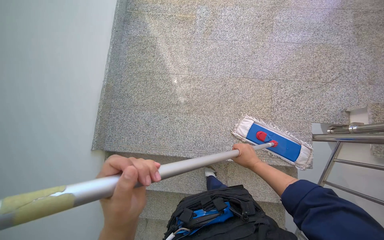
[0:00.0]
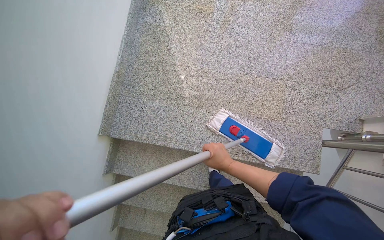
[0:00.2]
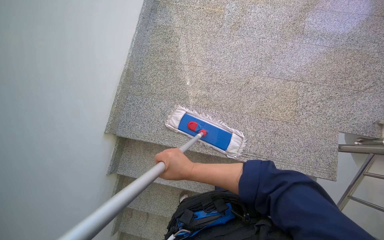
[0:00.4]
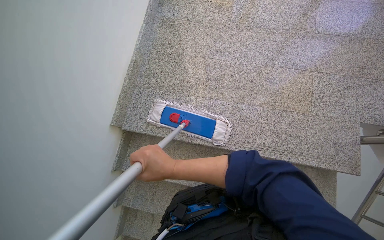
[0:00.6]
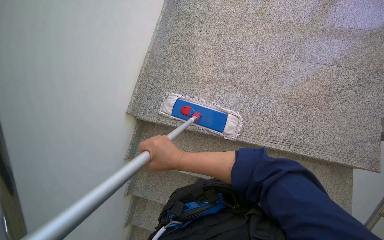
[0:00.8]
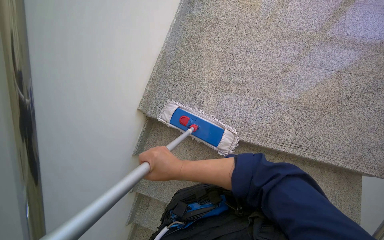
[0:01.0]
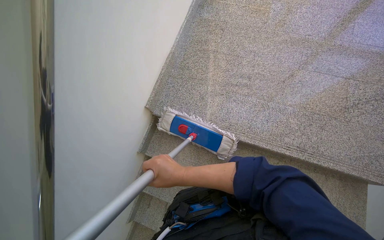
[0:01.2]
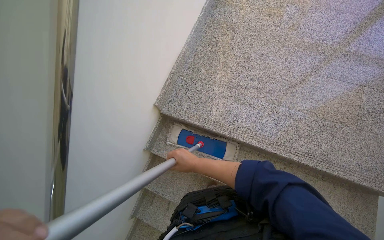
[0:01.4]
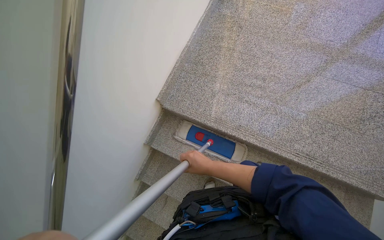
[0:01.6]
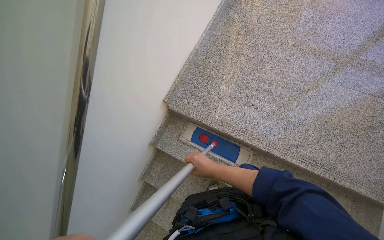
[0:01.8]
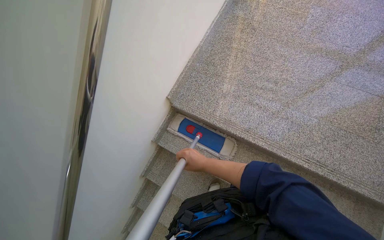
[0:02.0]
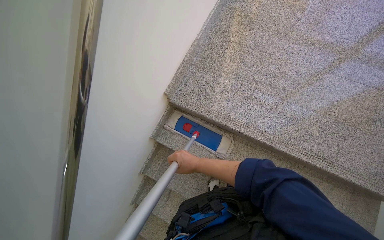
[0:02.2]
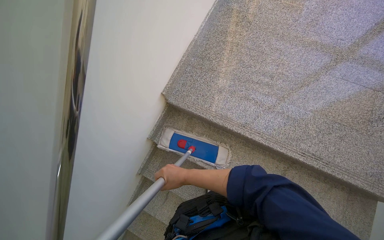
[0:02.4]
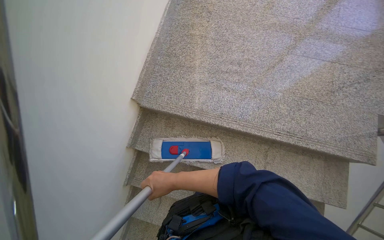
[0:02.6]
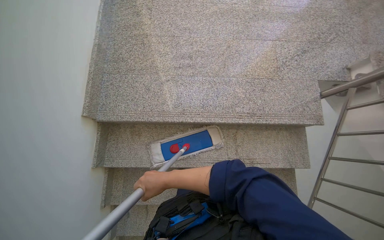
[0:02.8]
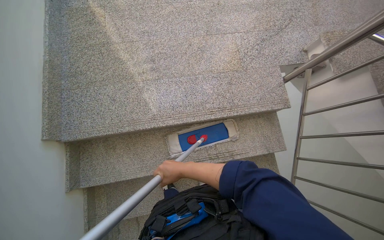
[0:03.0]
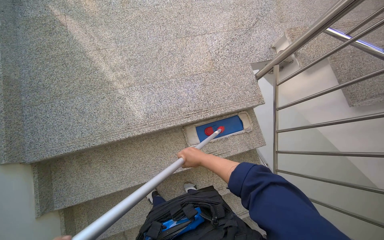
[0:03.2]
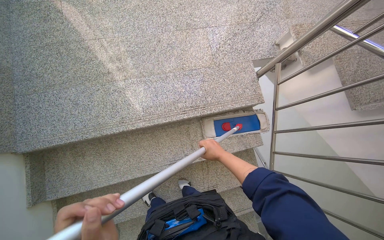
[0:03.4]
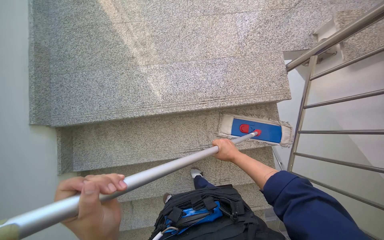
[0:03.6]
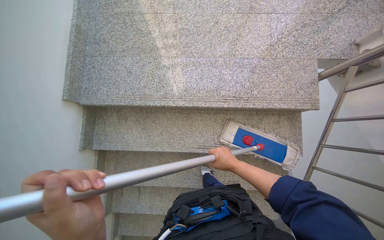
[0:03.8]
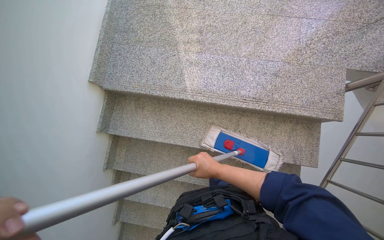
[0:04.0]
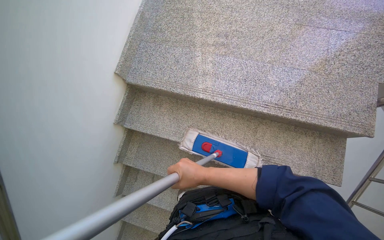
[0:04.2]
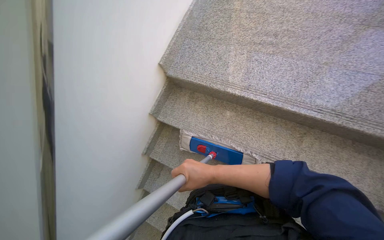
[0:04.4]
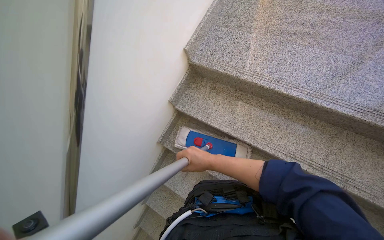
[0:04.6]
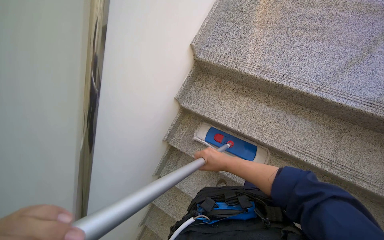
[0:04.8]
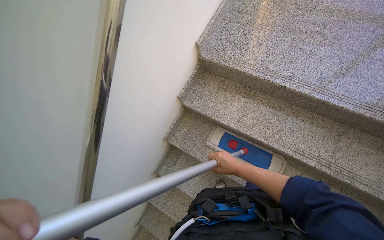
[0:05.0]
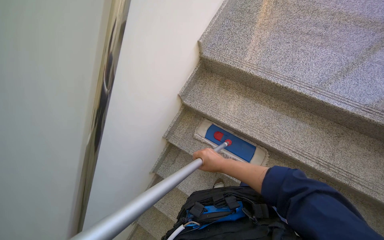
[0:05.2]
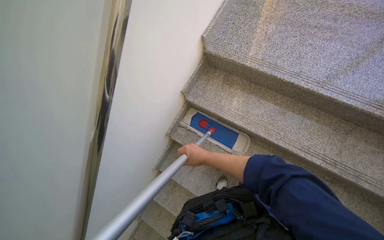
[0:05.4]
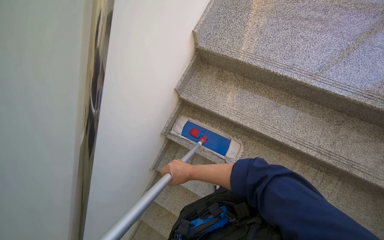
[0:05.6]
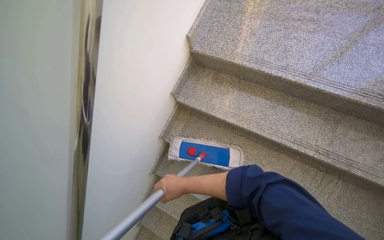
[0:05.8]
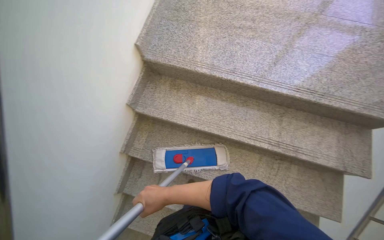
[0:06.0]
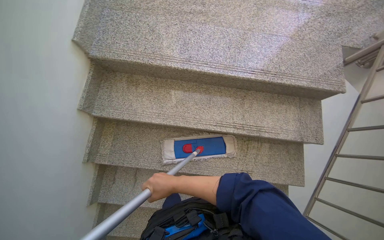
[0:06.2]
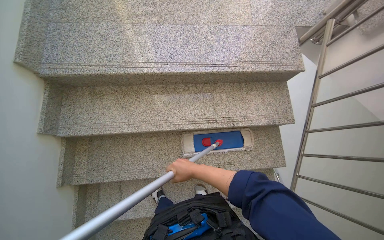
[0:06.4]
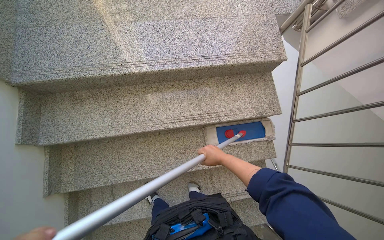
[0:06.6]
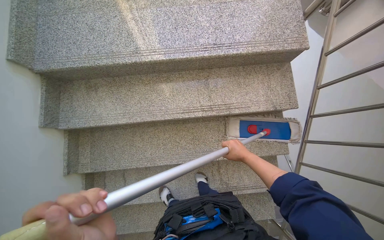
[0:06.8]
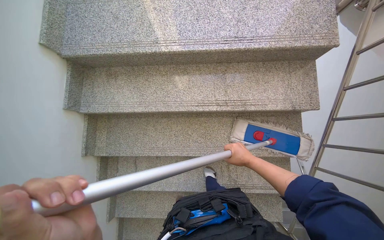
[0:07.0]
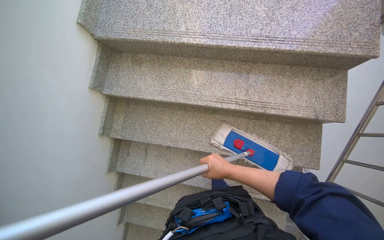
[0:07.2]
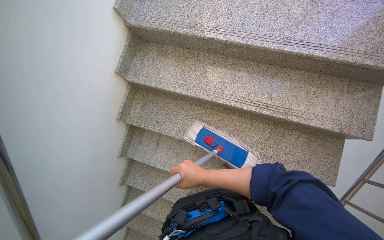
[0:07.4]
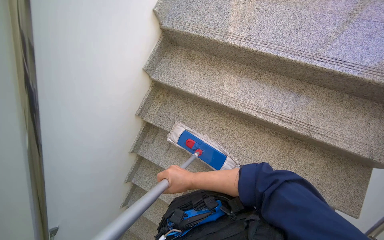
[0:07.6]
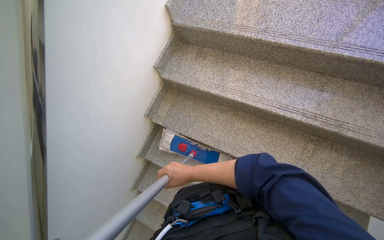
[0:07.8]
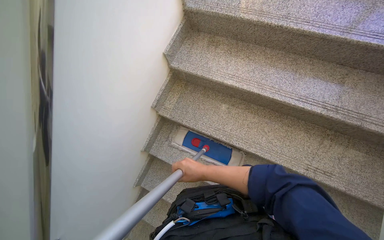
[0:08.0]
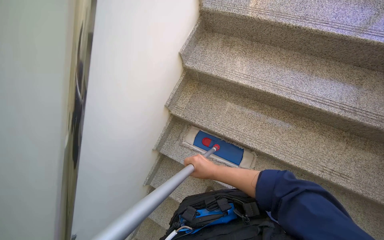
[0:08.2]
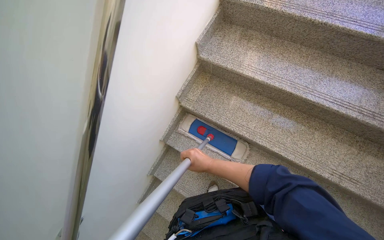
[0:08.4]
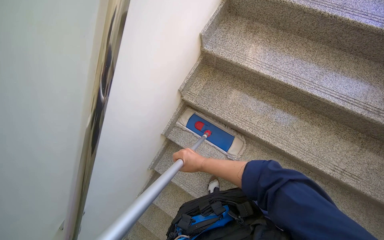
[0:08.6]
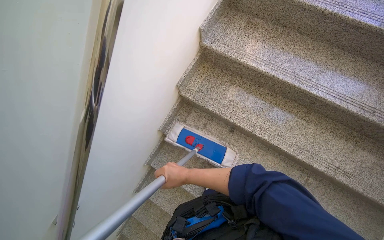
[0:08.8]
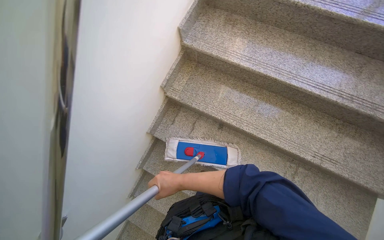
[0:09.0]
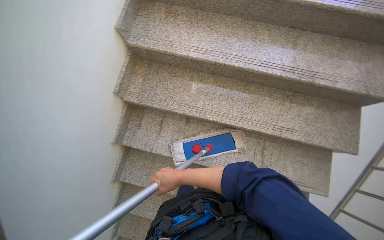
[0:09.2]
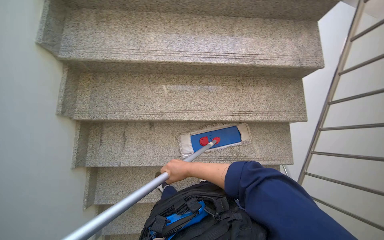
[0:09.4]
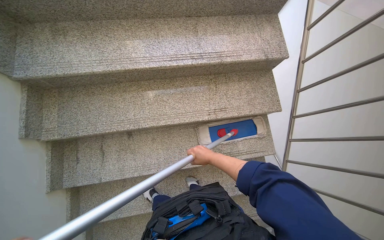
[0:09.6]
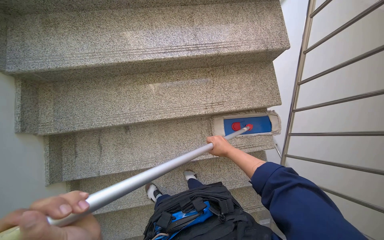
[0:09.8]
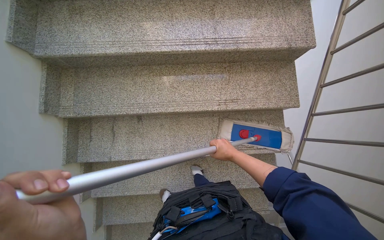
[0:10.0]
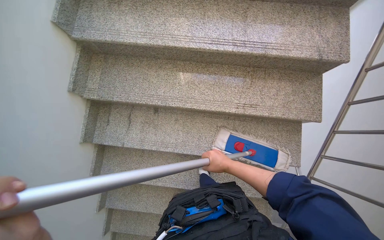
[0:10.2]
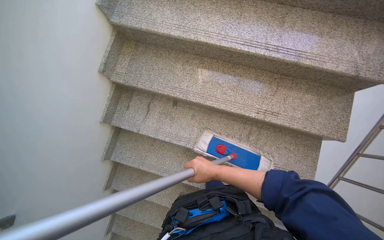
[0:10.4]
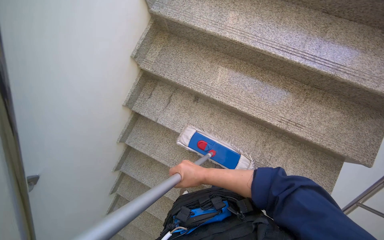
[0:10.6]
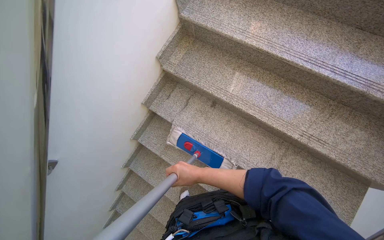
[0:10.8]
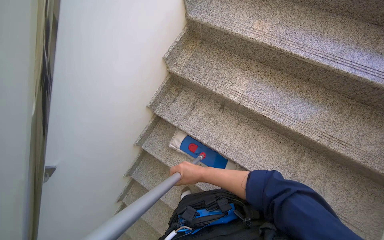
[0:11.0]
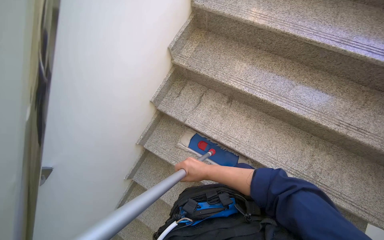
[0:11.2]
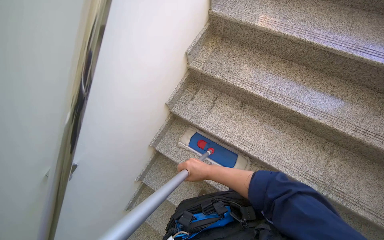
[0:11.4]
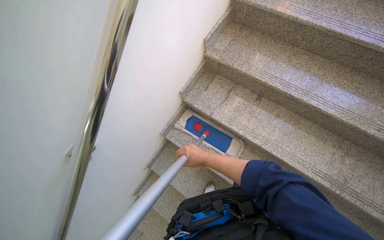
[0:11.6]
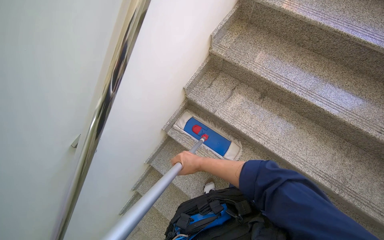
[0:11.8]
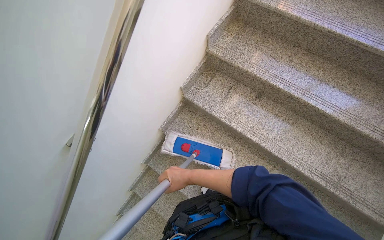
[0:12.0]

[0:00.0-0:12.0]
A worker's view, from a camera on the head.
Job: mopping floor.
The whole recording: Mopping stairwell floor. The worker mops the floor of the stairwell, including the landing and stairs.
0:00.0 to 0:01.6: The camera is carried some 40 cm.
0:01.6 to 0:03.0: The wearer's head swings about 35 degrees to the right.
0:03.0 to 0:04.4: The head turns to the left by roughly 35 degrees.
0:04.4 to 0:06.0: The right hand goes about 30 cm to the left, farther from the camera and down the picture.
0:07.6 to 0:09.0: The right hand travels farther from the camera by roughly 20 cm.
0:10.4 to 0:12.0: The head travels roughly 50 cm.

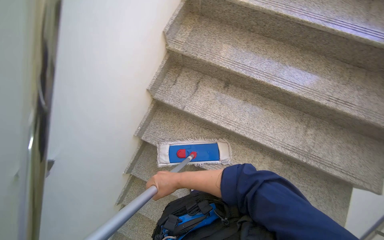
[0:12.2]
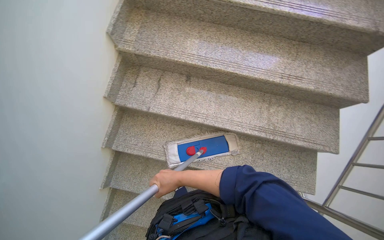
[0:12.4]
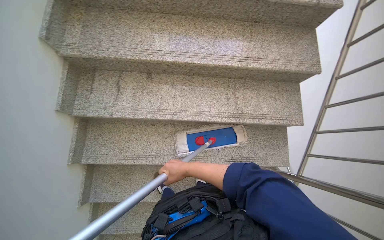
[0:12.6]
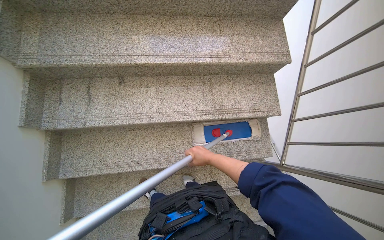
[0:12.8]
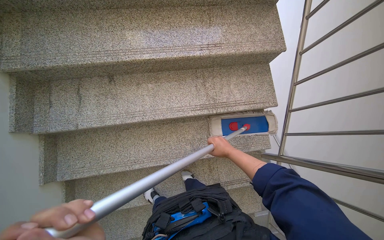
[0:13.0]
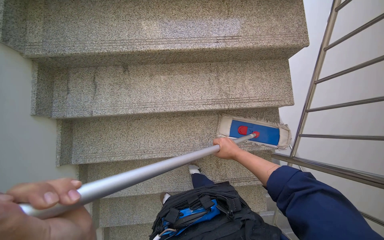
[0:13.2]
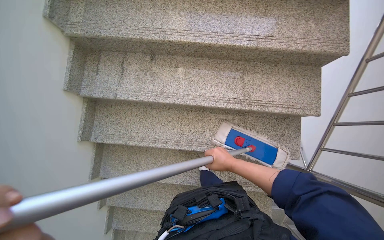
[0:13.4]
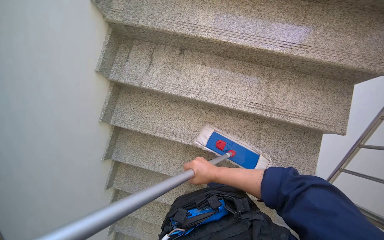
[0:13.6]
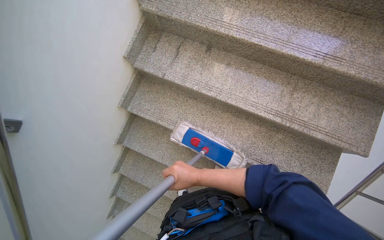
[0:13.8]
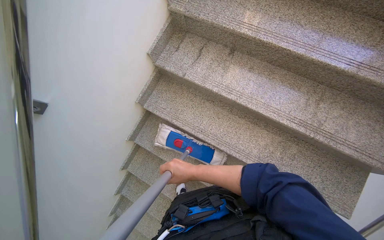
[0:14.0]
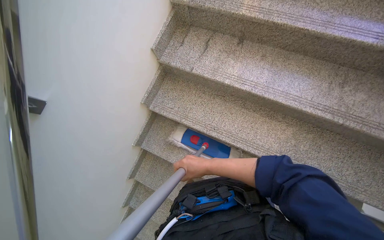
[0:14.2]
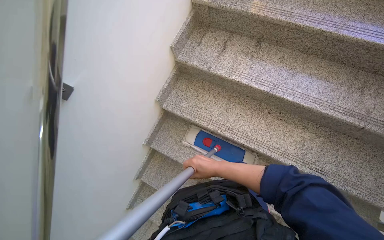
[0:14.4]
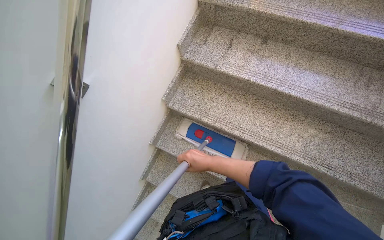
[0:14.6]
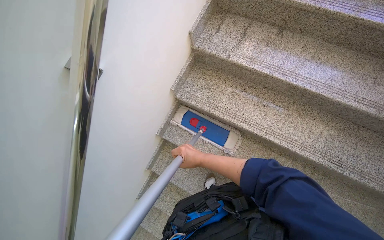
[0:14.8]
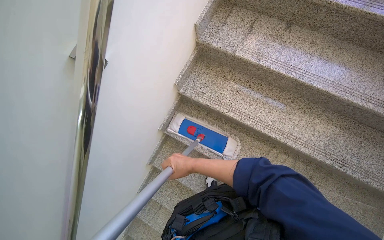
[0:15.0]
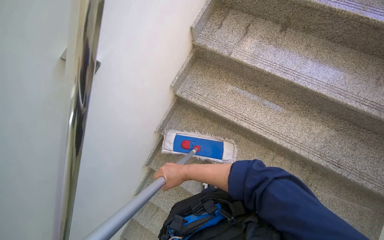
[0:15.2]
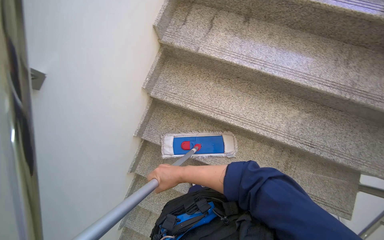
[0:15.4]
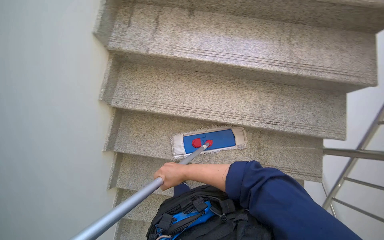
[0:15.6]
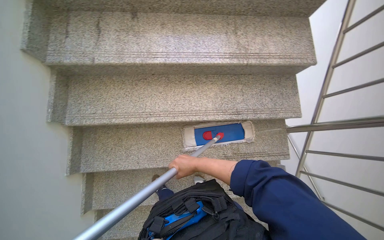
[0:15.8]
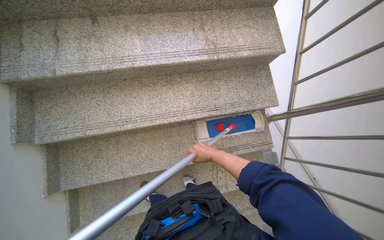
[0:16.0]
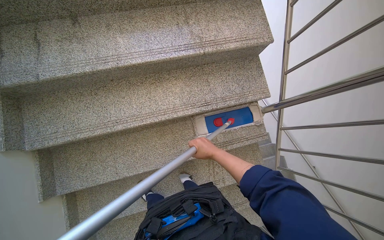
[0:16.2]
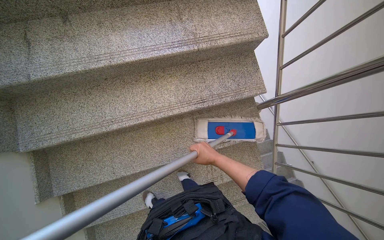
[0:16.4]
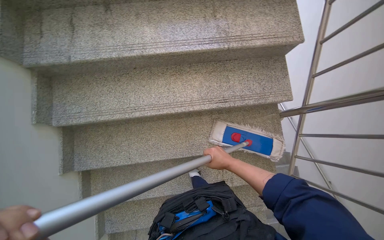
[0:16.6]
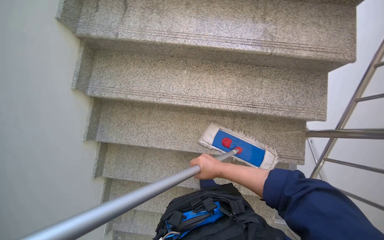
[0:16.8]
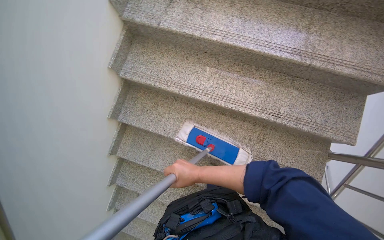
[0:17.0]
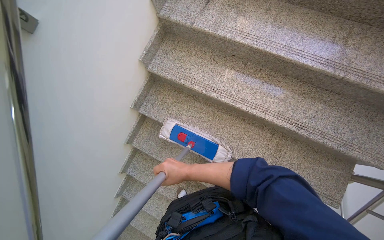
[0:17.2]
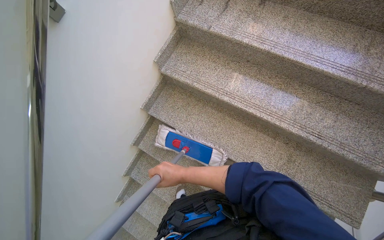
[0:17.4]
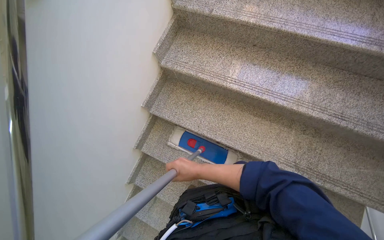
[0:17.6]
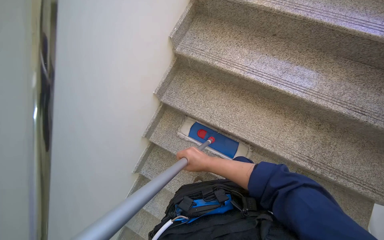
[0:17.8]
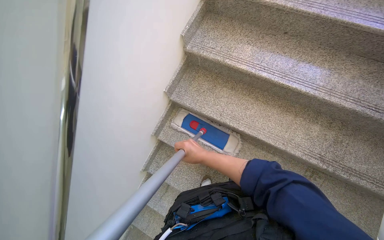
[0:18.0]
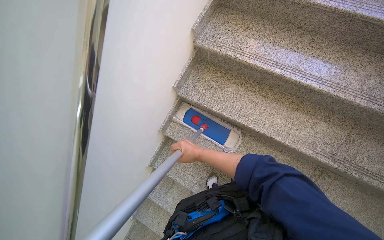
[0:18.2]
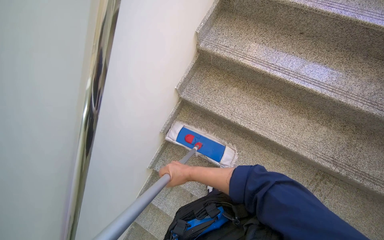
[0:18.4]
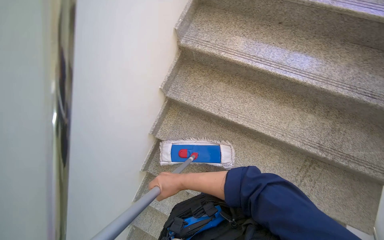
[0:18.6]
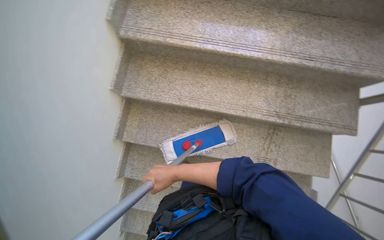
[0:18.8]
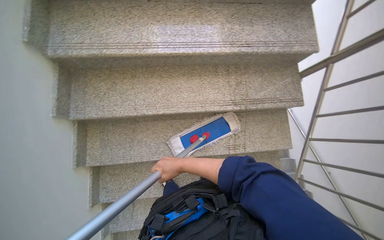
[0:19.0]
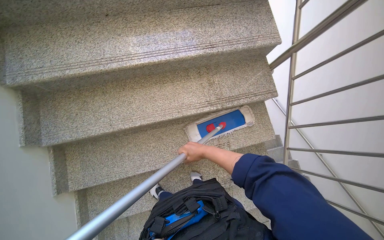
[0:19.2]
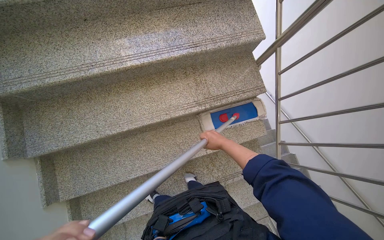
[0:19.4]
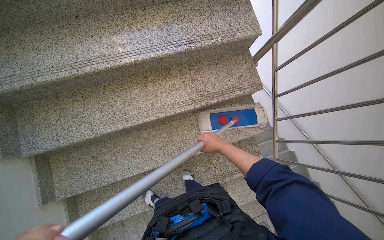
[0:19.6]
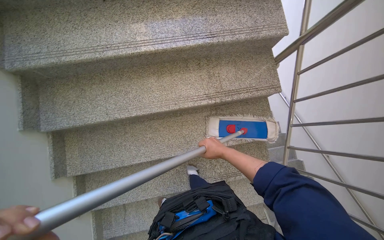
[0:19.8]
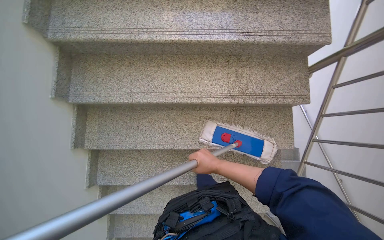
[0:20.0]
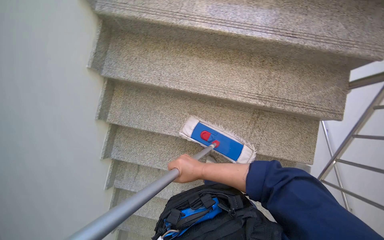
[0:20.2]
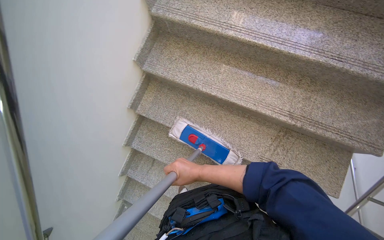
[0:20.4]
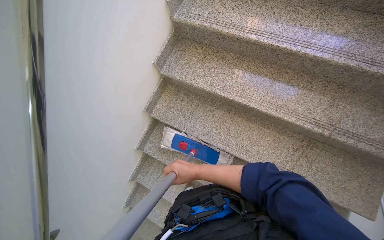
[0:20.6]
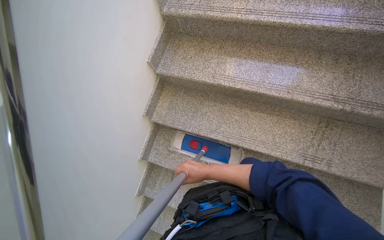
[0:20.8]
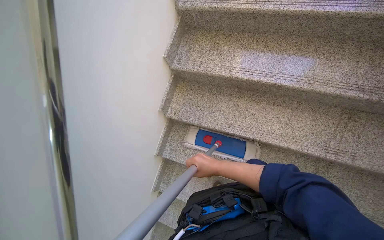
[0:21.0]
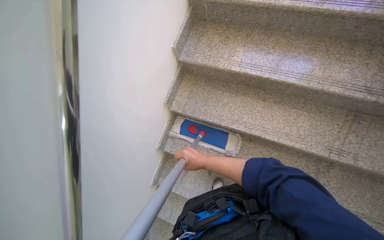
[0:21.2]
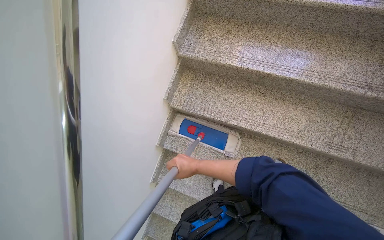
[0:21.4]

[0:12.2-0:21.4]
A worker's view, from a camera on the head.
Job: mopping floor.
The whole recording: Mopping stairwell floor. The worker mops the floor of the stairwell, including the landing and stairs.
0:13.8 to 0:15.2: The camera travels some 40 cm.
0:16.8 to 0:18.4: The camera is carried roughly 50 cm.
0:18.4 to 0:19.8: The head travels approximately 40 cm. The wearer looks roughly 40 degrees further to the right.
0:19.8 to 0:21.4: The camera travels about 50 cm. The head rotates about 30 degrees to the left.
